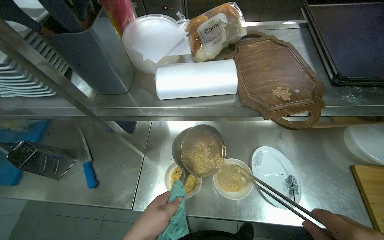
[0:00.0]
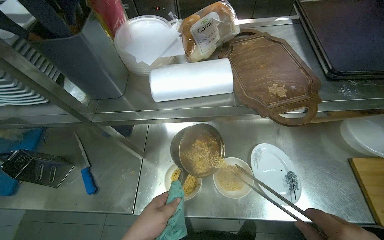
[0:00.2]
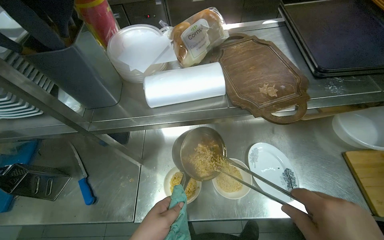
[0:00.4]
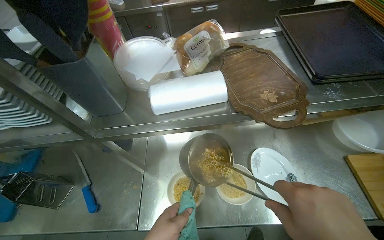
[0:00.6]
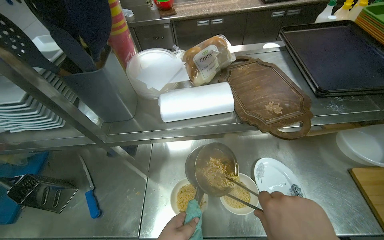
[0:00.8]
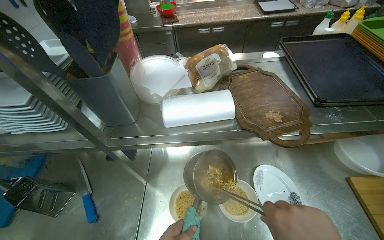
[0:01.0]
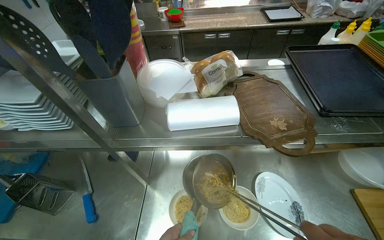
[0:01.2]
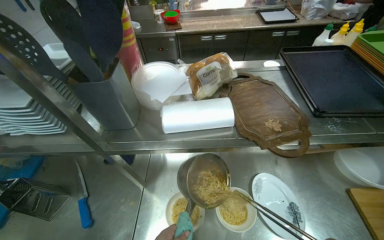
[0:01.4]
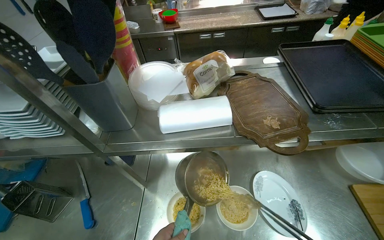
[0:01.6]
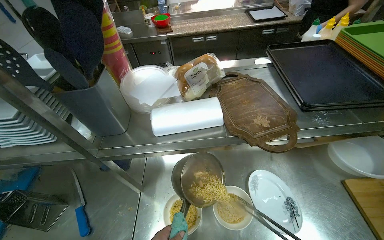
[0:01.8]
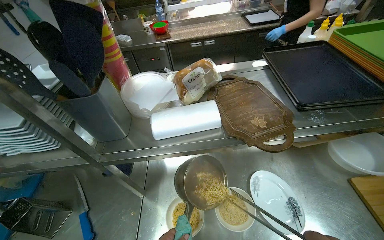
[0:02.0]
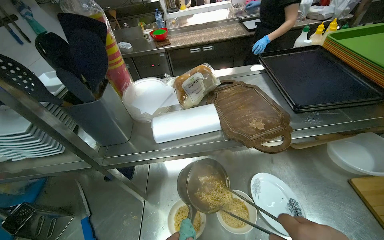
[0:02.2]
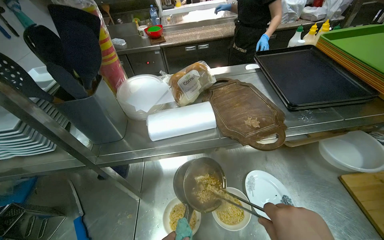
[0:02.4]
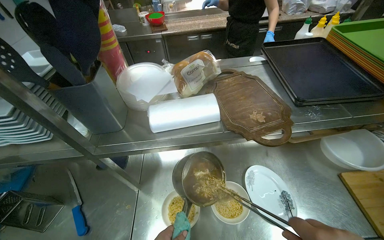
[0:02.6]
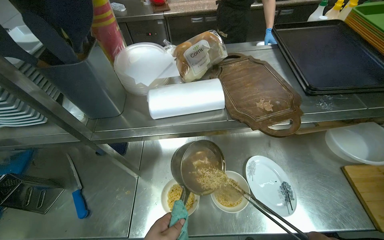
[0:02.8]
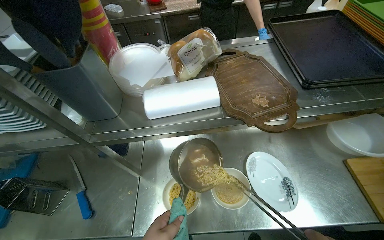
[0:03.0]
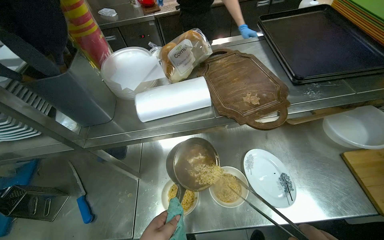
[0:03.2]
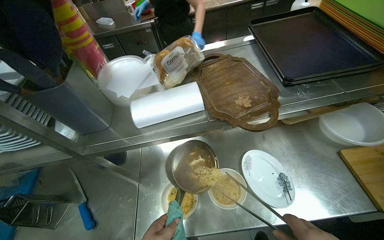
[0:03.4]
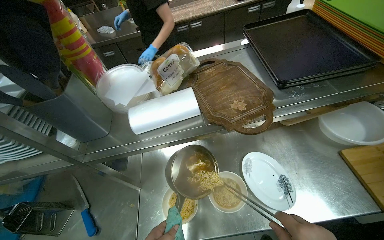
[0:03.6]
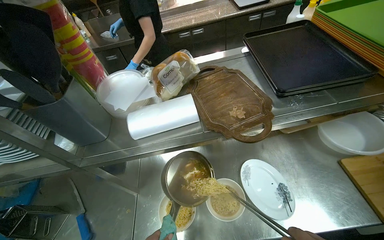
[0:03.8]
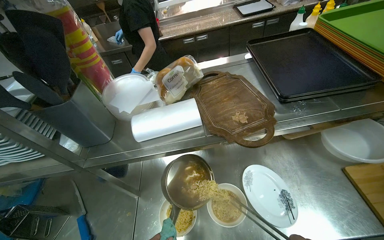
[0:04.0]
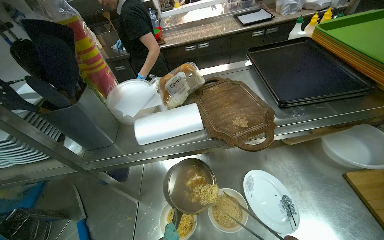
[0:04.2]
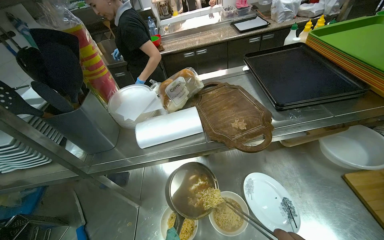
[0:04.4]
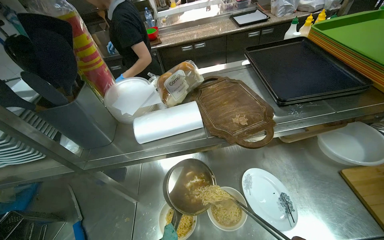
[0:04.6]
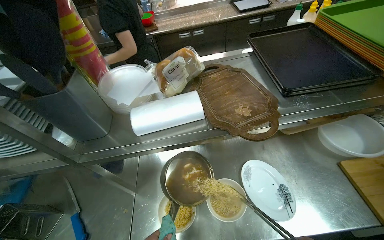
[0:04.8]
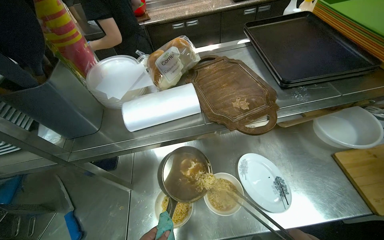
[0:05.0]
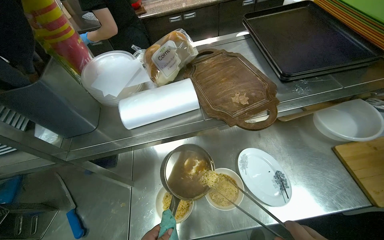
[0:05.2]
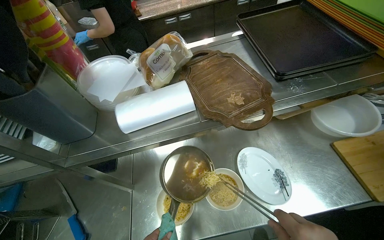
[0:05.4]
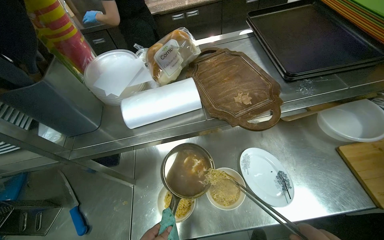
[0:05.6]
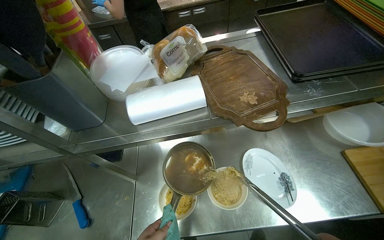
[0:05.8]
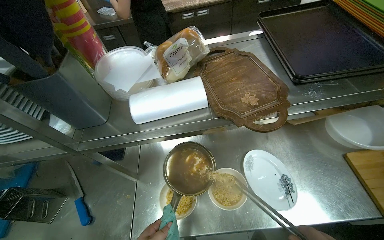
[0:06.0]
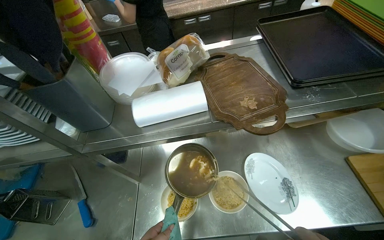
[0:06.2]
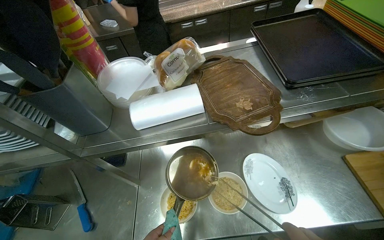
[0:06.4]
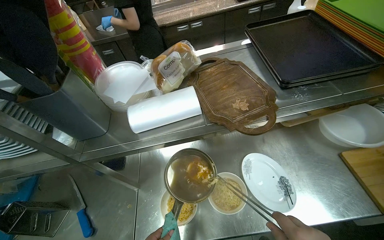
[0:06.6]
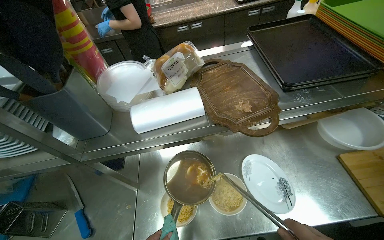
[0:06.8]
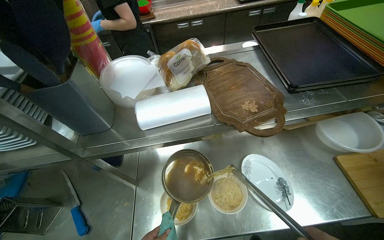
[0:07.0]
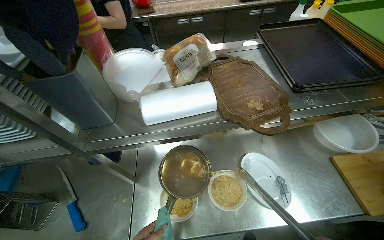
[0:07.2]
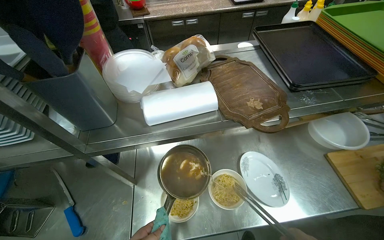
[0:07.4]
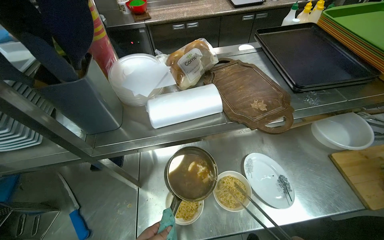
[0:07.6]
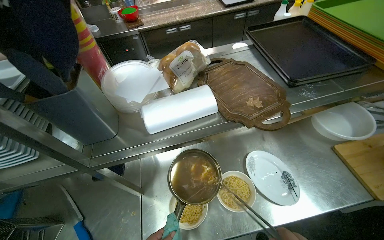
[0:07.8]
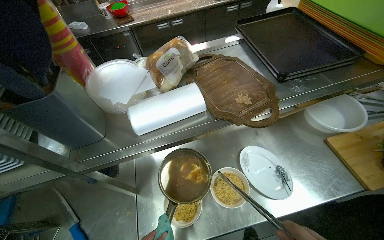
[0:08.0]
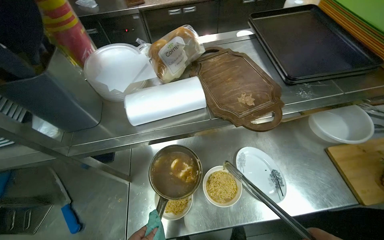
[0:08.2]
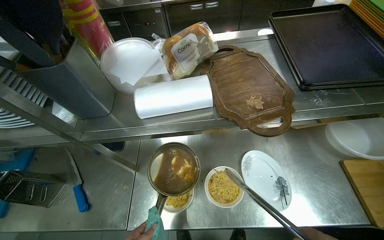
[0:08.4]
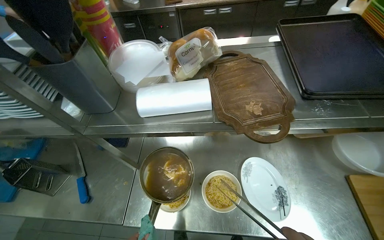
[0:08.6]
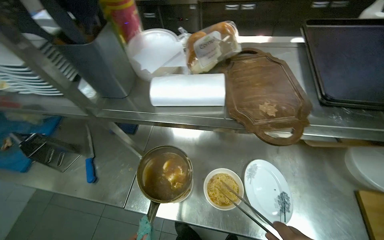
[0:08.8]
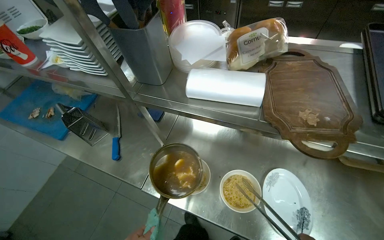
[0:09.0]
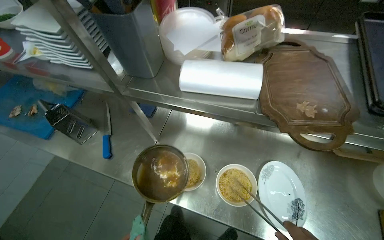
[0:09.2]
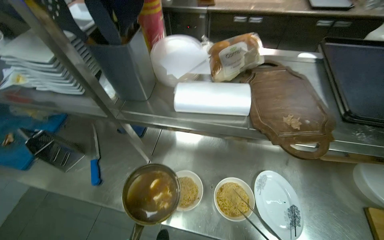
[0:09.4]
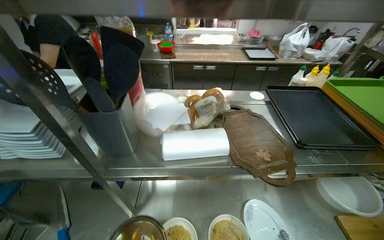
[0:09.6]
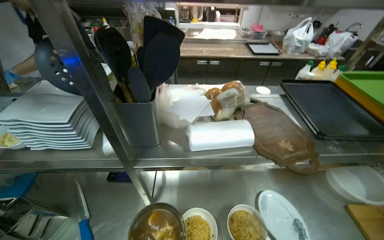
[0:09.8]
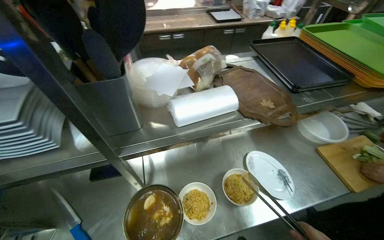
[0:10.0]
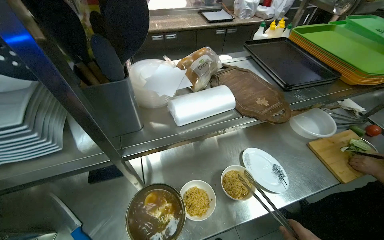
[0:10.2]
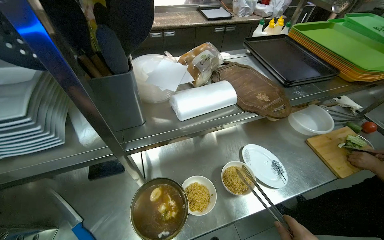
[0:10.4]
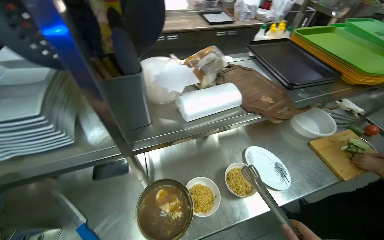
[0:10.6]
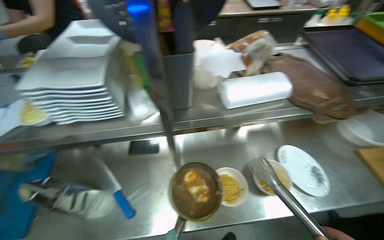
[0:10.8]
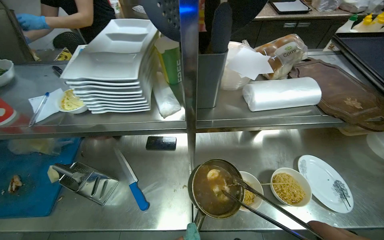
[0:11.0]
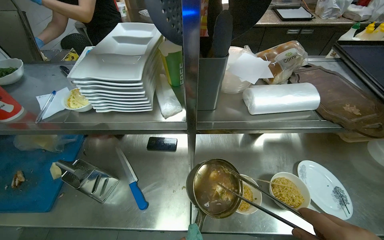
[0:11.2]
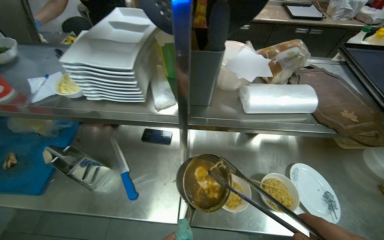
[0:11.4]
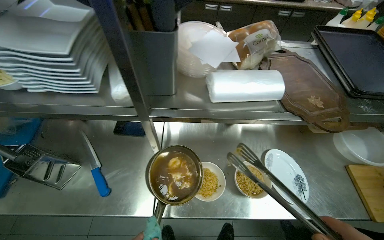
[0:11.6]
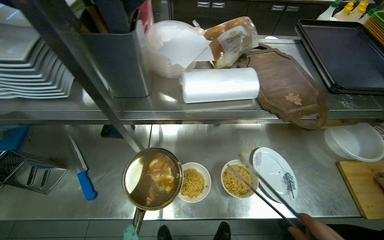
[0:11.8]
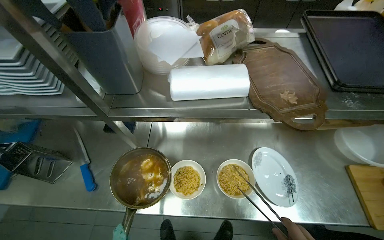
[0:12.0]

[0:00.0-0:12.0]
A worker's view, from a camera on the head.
Job: preparing food.
The whole recording: Plating noodles and dumplings into bowls. The worker transfers noodles and dumplings from a pot into multiple bowls using tongs, then adds a creamy topping.
0:07.6 to 0:09.0: The wearer looks some 30 degrees further to the left.
0:09.0 to 0:10.4: The wearer looks some 40 degrees further to the right.
0:10.4 to 0:12.0: The head turns to the left by about 20 degrees.

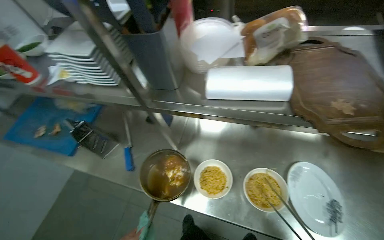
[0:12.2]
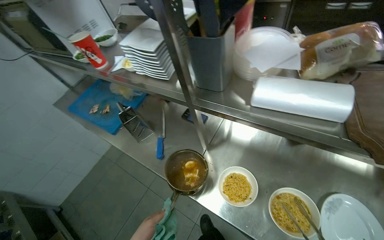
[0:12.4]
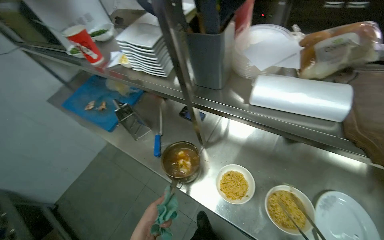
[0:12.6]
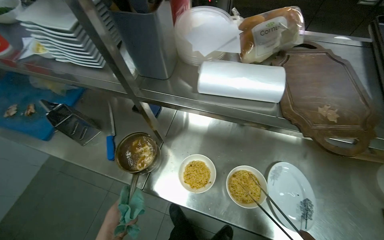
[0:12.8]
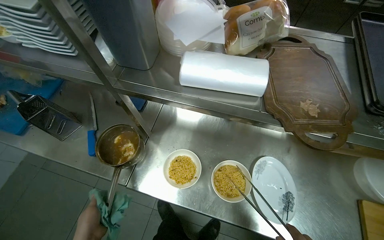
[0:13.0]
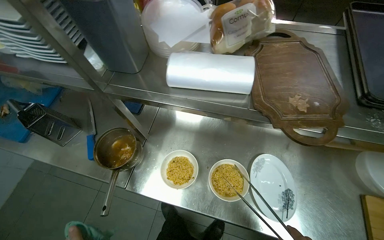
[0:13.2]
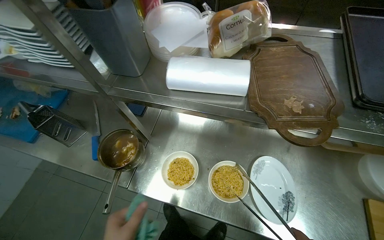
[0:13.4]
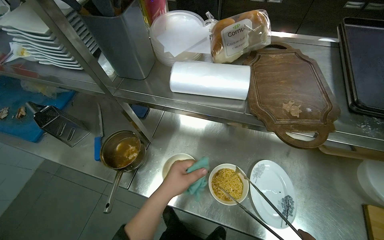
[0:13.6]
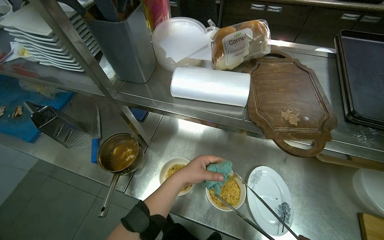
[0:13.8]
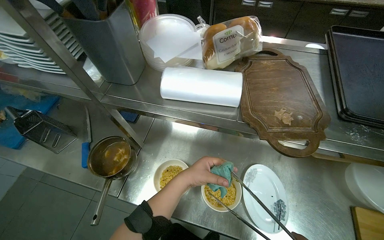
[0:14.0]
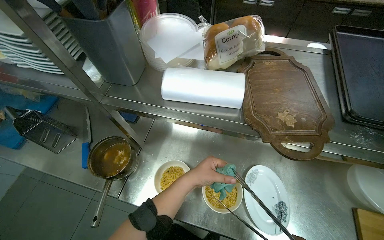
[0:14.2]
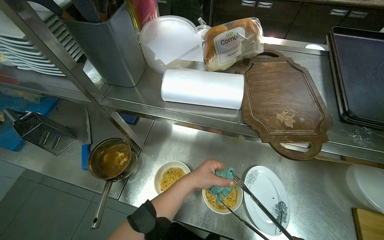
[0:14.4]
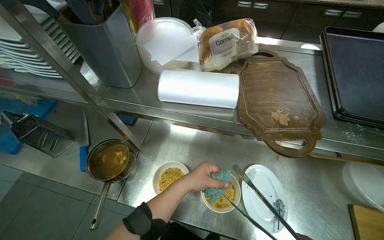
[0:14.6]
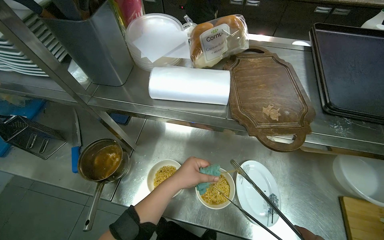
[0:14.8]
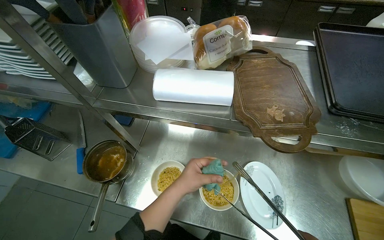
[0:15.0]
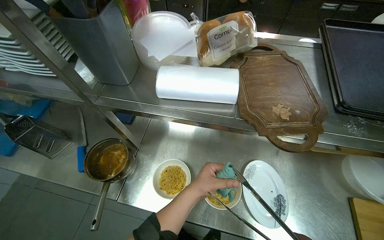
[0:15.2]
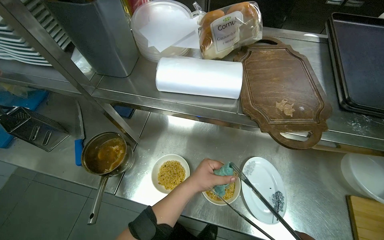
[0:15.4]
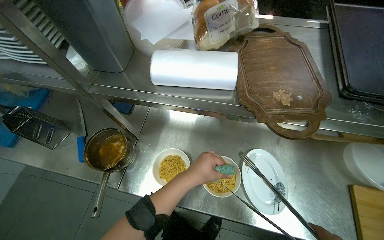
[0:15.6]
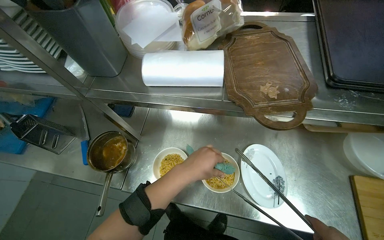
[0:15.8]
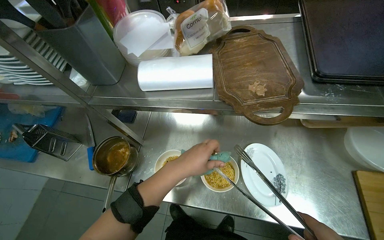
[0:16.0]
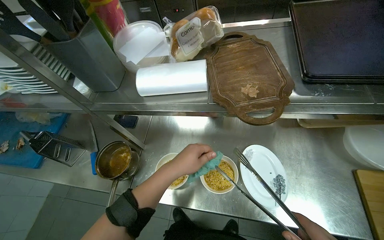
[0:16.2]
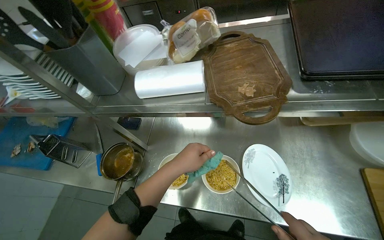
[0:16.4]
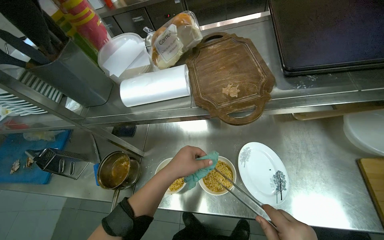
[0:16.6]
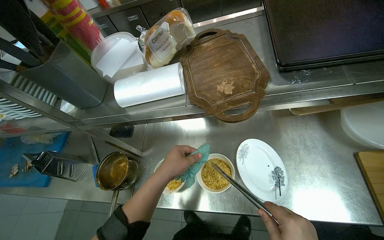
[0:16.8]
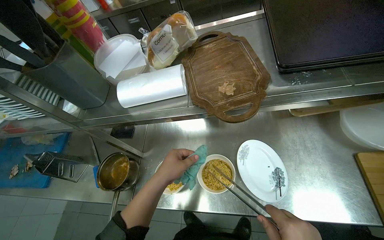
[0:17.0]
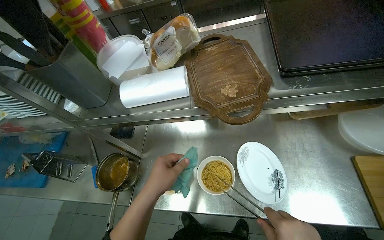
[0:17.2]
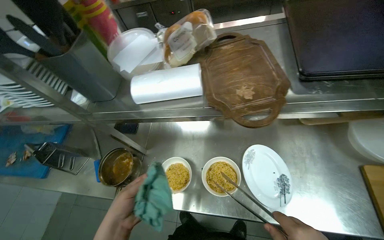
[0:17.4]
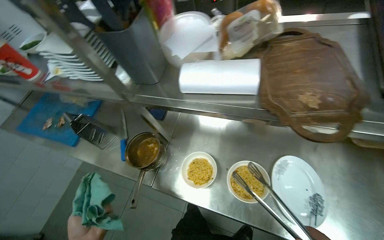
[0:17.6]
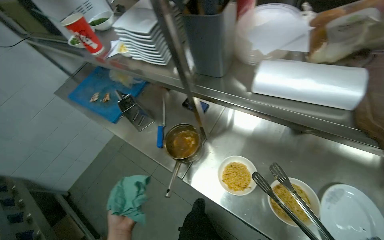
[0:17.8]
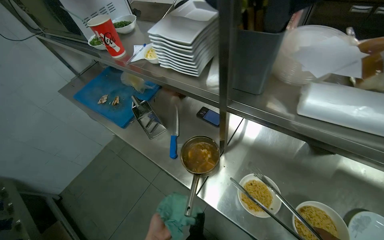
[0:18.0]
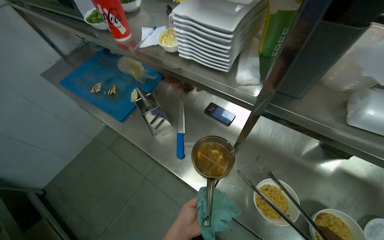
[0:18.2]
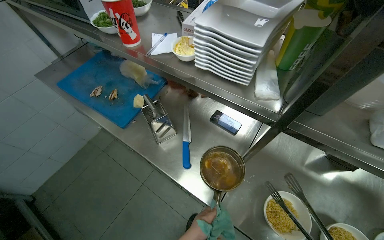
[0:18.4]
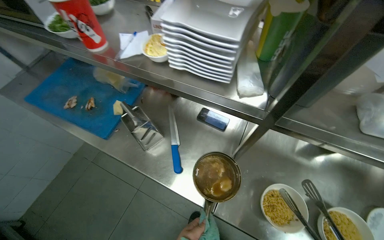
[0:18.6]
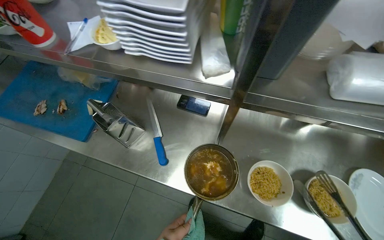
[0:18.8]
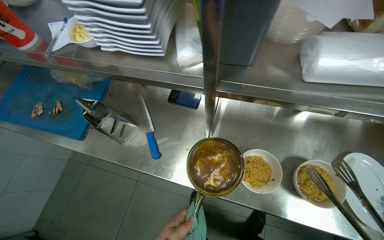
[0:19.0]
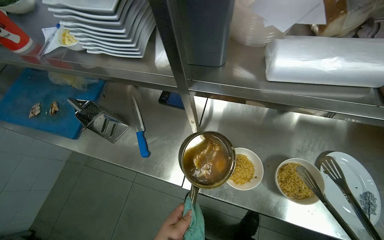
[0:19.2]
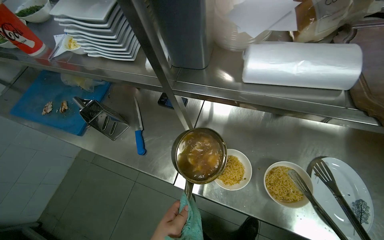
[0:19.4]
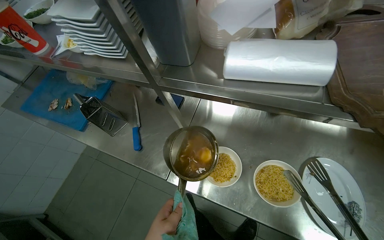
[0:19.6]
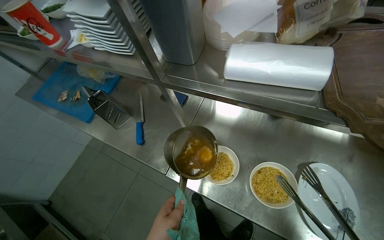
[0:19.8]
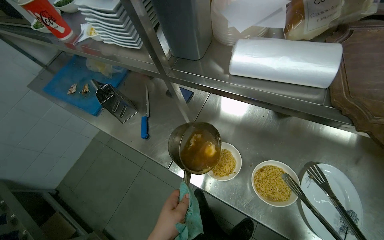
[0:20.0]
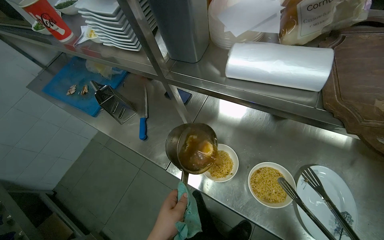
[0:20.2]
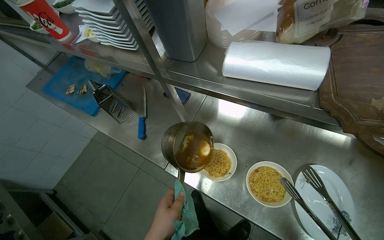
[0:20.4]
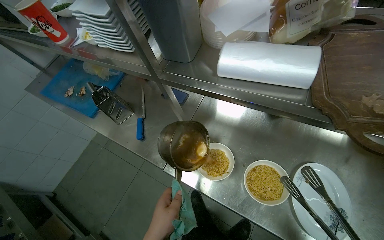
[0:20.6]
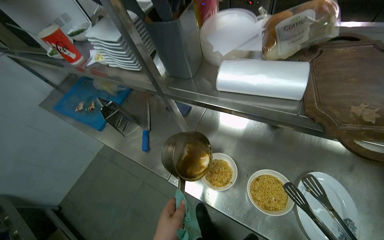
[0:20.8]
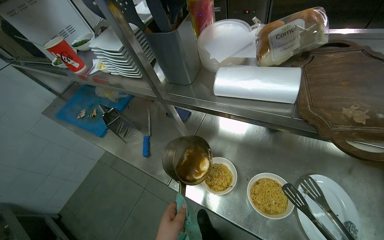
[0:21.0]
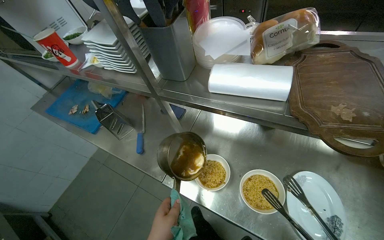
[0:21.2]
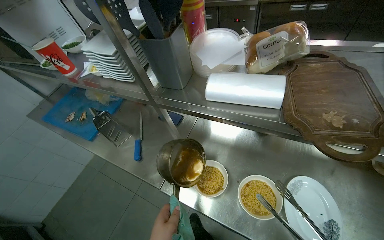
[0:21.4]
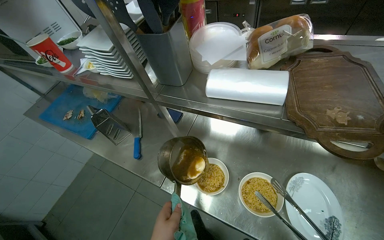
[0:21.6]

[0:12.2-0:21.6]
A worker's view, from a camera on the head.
Job: preparing food.
The whole recording: Plating noodles and dumplings into bowls. The worker transfers noodles and dumplings from a pot into multiple bowls using tongs, then adds a creamy topping.
0:17.0 to 0:18.4: The camera is carried to the left, some 50 cm. The scene rotates clockwise by approximately 35 degrees.
